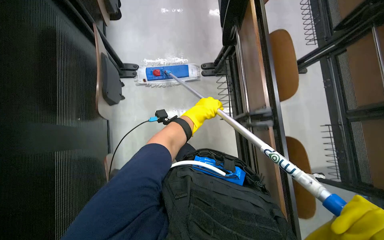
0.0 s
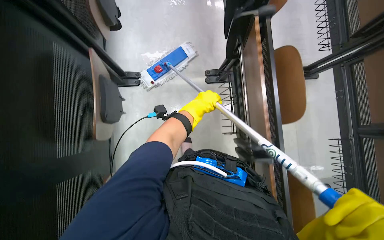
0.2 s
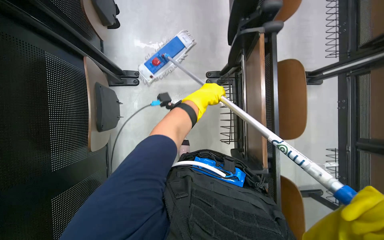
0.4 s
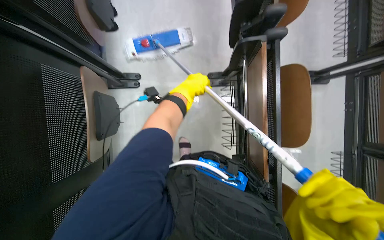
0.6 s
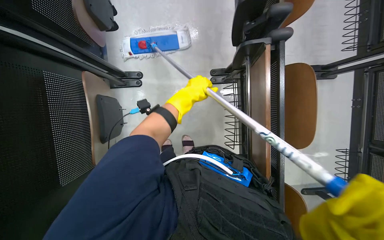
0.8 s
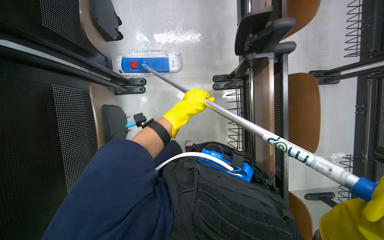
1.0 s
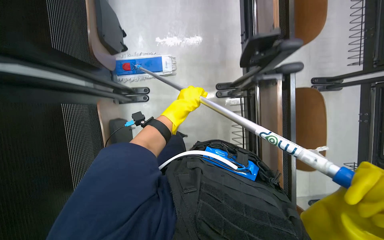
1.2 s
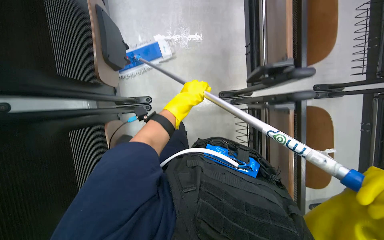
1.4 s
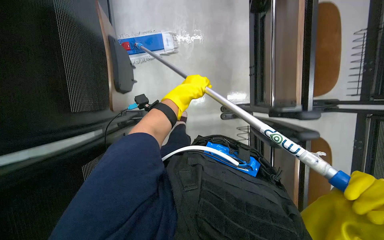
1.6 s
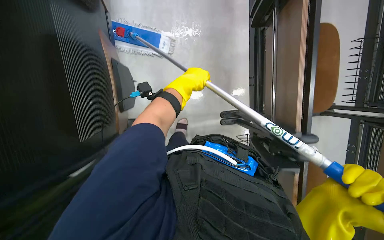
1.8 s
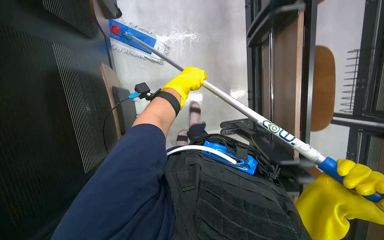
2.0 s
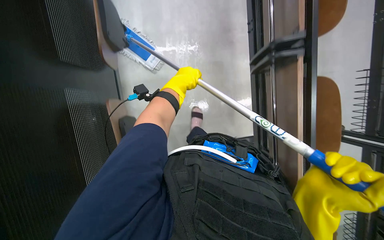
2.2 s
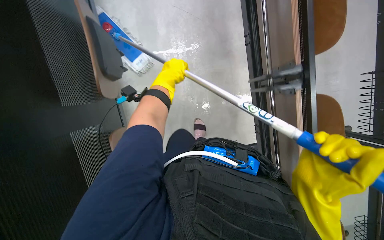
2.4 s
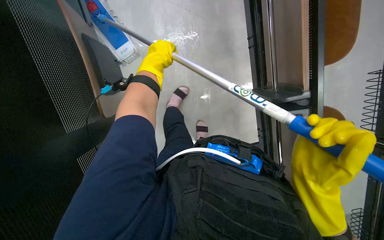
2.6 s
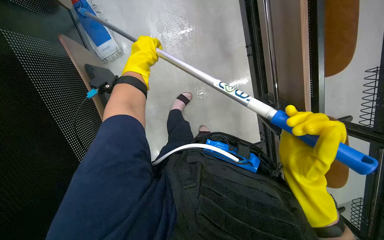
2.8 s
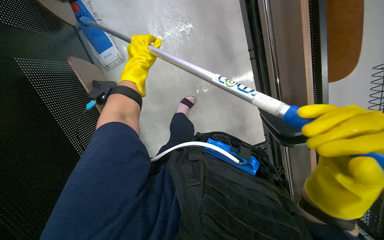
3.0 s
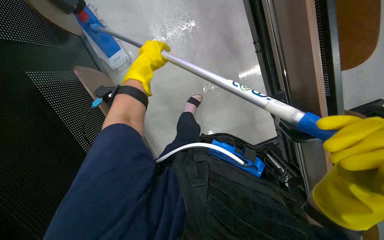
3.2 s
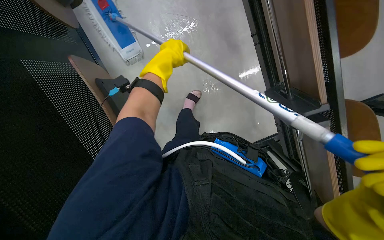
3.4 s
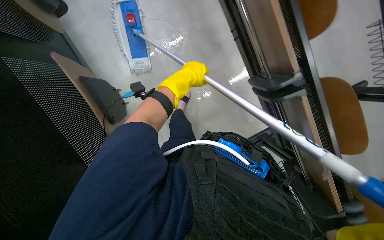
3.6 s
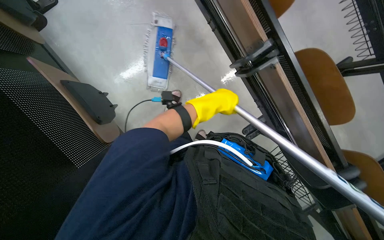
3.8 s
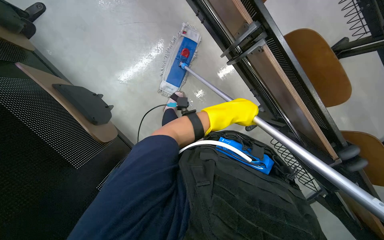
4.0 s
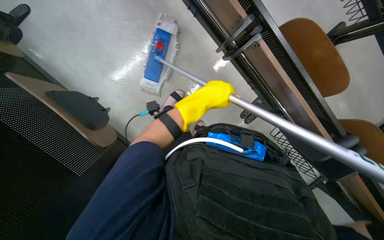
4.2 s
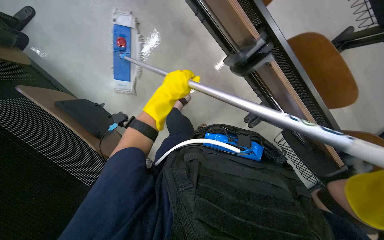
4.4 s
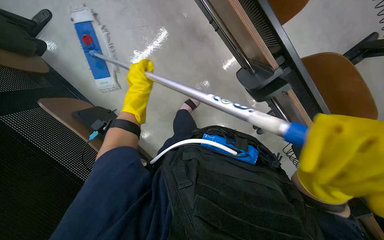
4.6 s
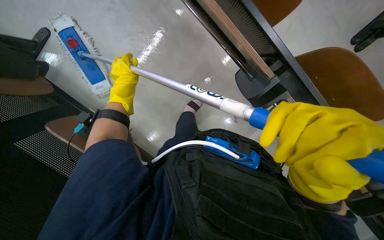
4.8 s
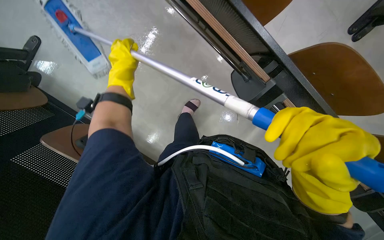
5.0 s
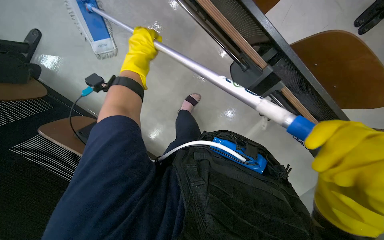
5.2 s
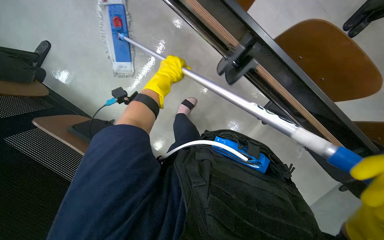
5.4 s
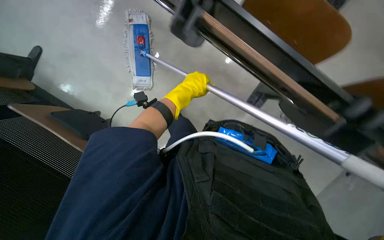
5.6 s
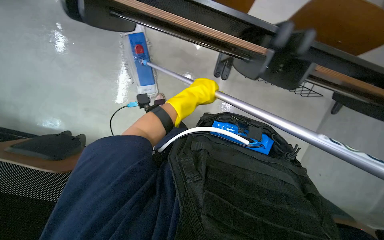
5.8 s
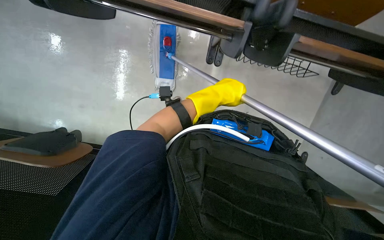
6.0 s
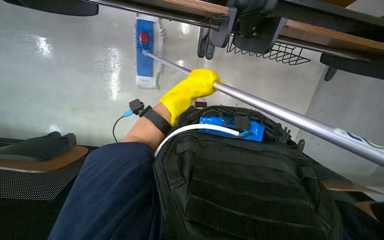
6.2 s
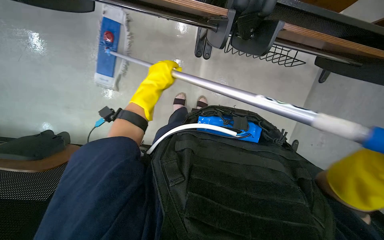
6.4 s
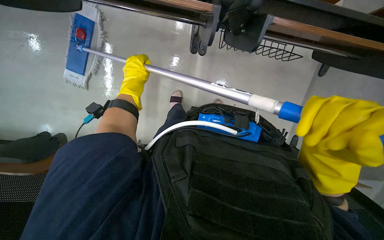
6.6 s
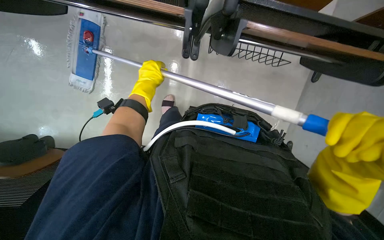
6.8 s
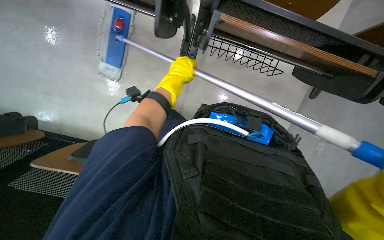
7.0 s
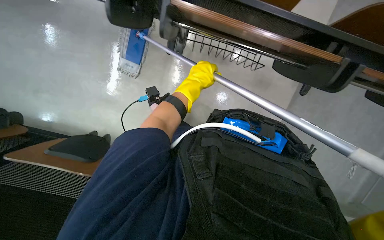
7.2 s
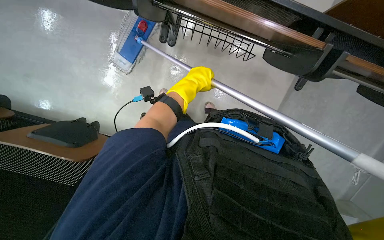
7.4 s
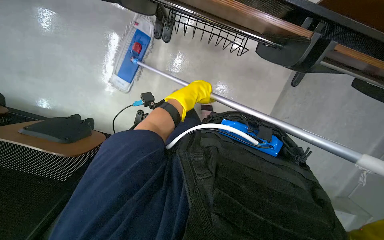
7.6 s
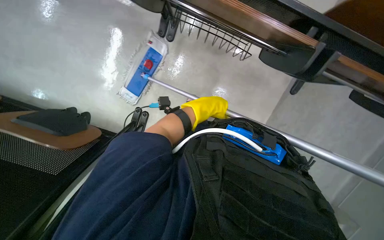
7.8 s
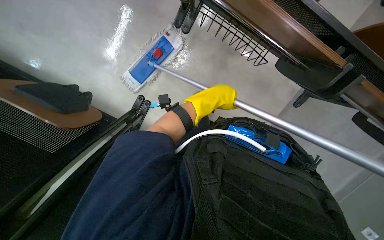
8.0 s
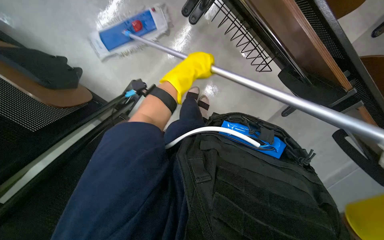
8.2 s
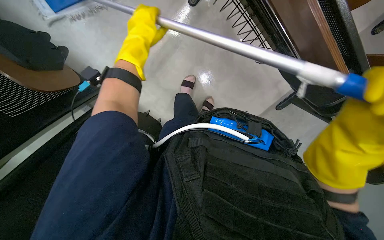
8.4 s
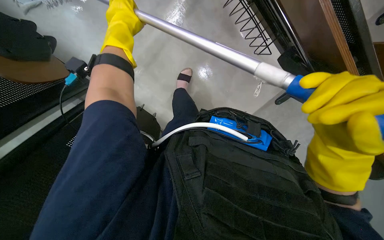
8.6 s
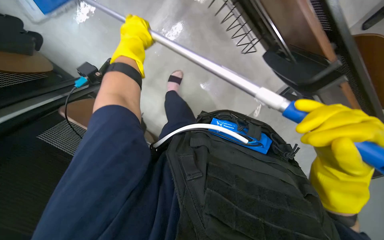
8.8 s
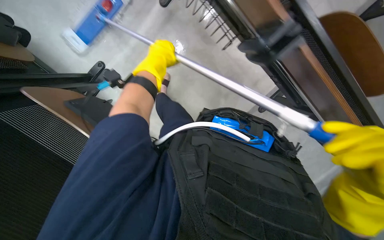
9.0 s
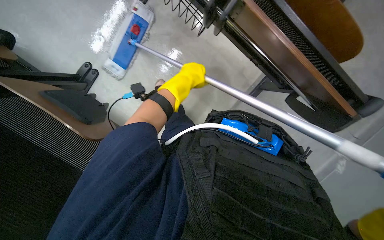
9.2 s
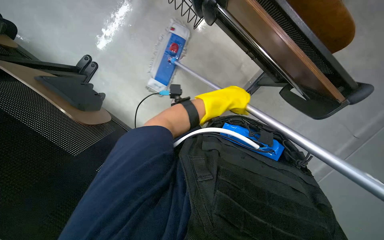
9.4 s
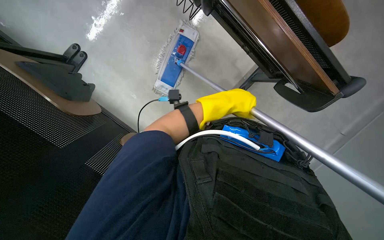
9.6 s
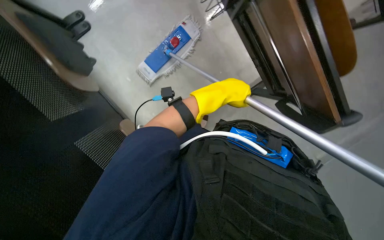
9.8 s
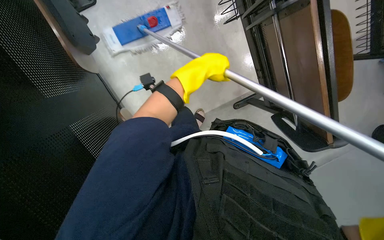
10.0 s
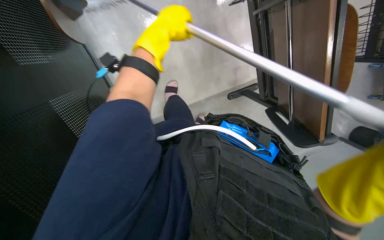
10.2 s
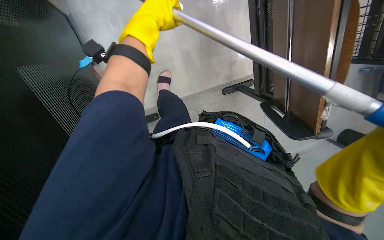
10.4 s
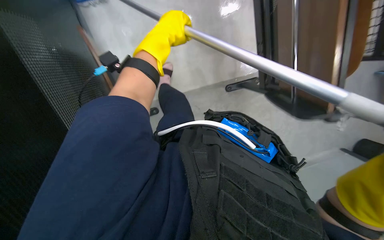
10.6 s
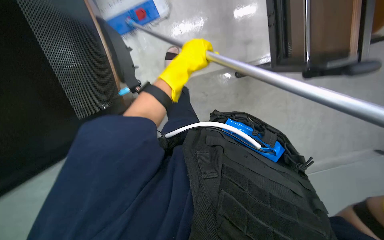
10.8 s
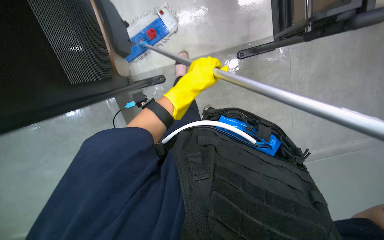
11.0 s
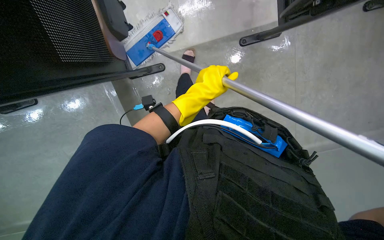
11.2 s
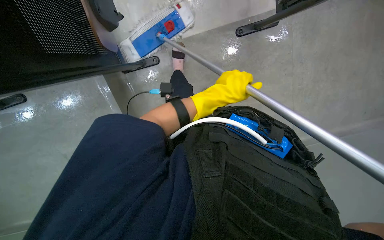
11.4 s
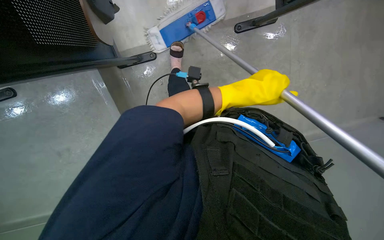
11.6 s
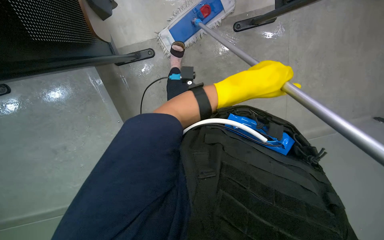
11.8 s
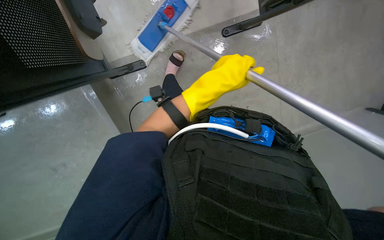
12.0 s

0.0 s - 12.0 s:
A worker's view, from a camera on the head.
Job: mopping floor.
The whole recording: Mopping floor with flat mop. The worker mops the floor with a flat mop, periodically cleaning the mop head in a bucket.
0.0 s - 1.6 s: The camera is carried roughly 70 cm. The view tips downward by some 15 degrees.
1.6 s - 3.0 s: The left hand travels up the picture and to the left by roughly 15 cm.
3.0 s - 4.4 s: The left hand shifts about 10 cm down the picture, and travels to the right and back again, approximately 20 cm each way.
4.4 s - 6.0 s: The left hand heads to the right, covering some 15 cm.
6.0 s - 7.6 s: The wearer's head swings about 15 degrees to the right. The view tips downward by about 15 degrees. The left hand moves about 20 cm to the left and comes back.
9.0 s - 10.4 s: The wearer looks roughly 15 degrees further downward. The left hand reaches roughly 15 cm to the right, then returns.
10.4 s - 12.0 s: The left hand travels to the right and down the picture by about 25 cm.

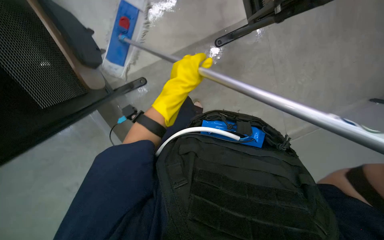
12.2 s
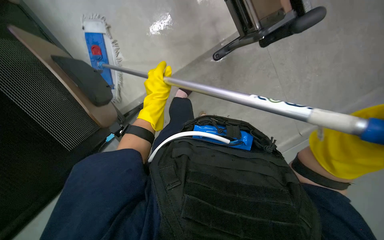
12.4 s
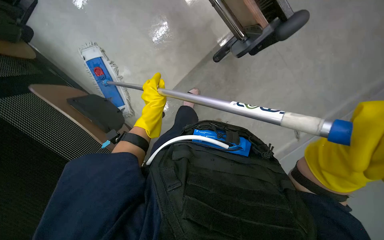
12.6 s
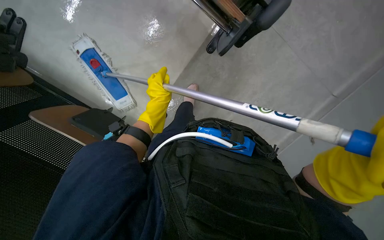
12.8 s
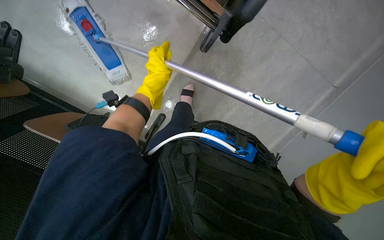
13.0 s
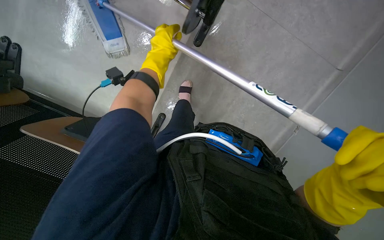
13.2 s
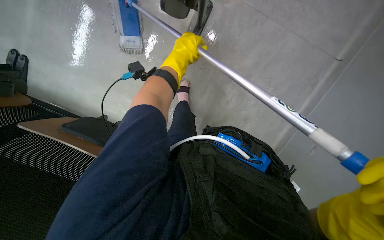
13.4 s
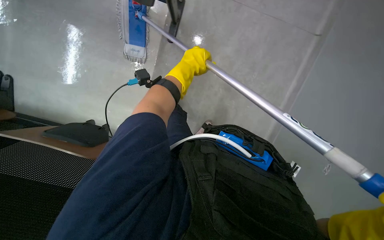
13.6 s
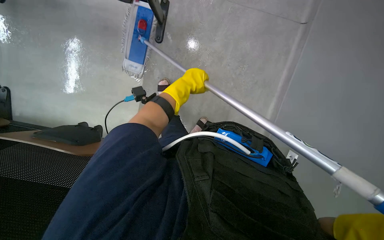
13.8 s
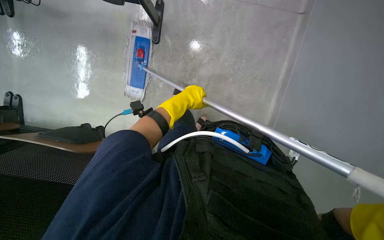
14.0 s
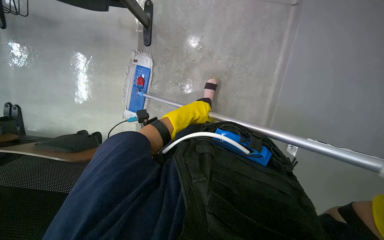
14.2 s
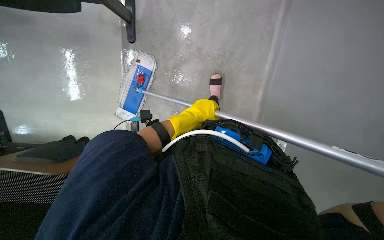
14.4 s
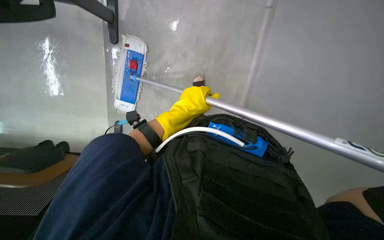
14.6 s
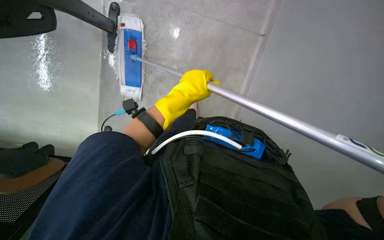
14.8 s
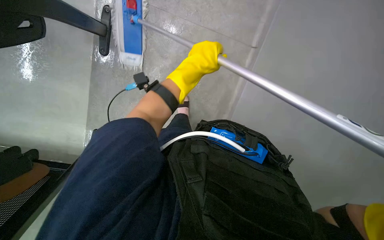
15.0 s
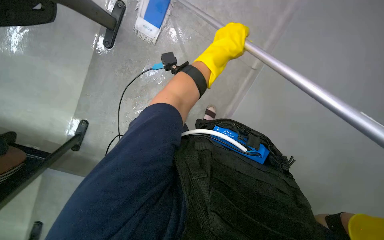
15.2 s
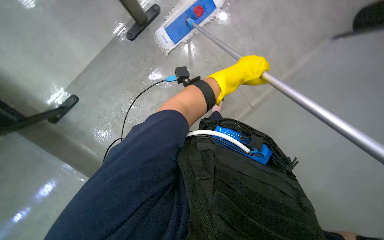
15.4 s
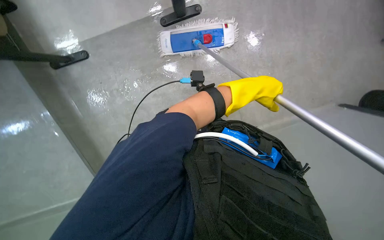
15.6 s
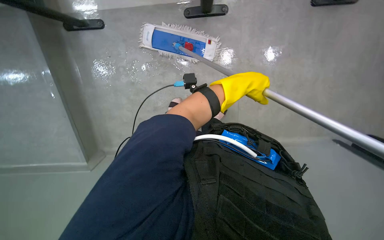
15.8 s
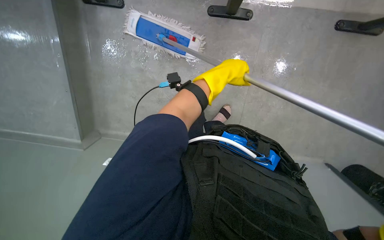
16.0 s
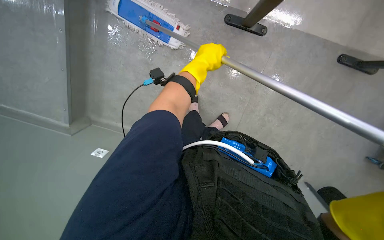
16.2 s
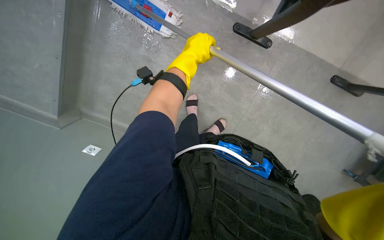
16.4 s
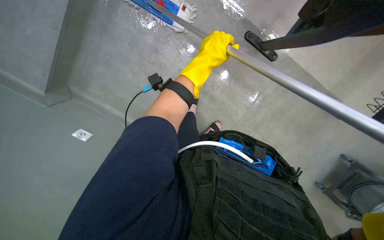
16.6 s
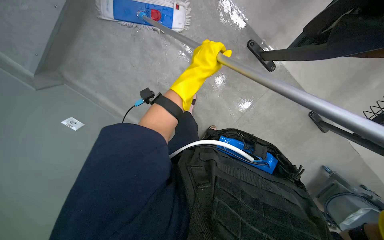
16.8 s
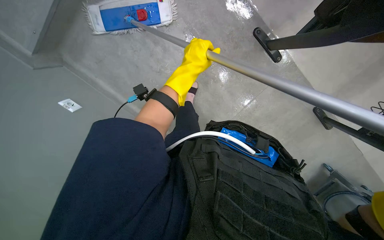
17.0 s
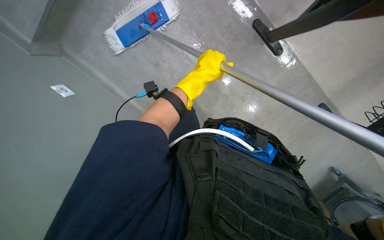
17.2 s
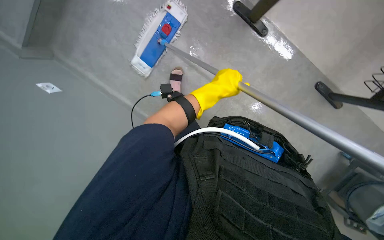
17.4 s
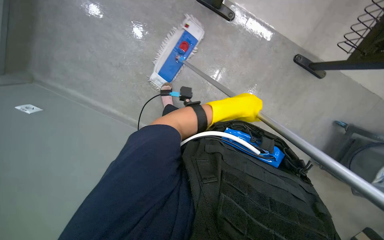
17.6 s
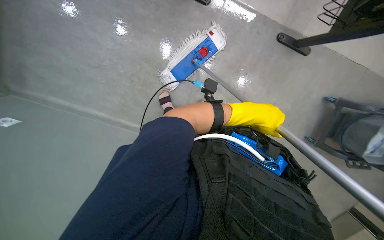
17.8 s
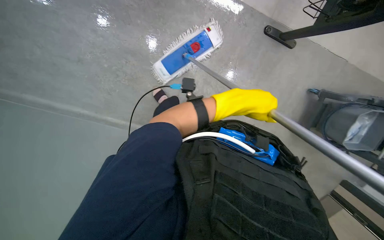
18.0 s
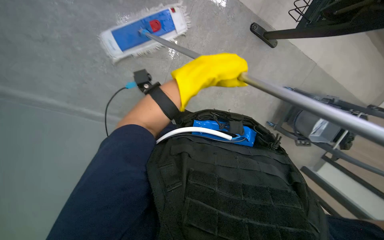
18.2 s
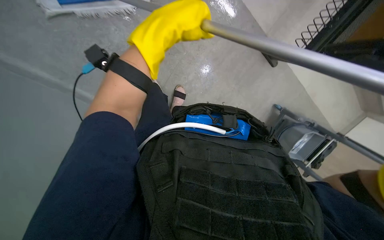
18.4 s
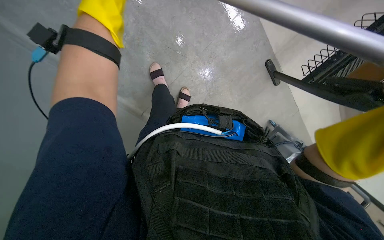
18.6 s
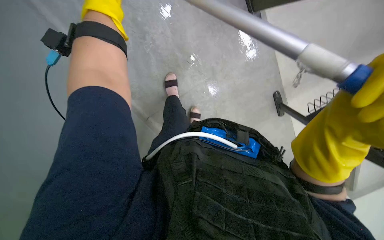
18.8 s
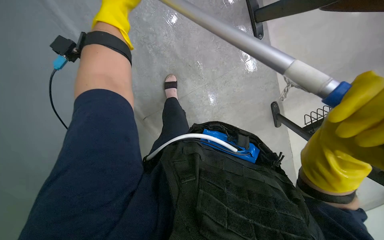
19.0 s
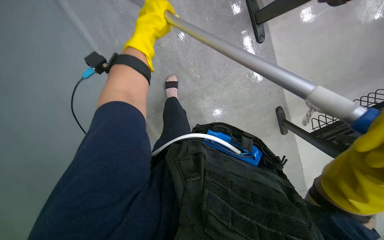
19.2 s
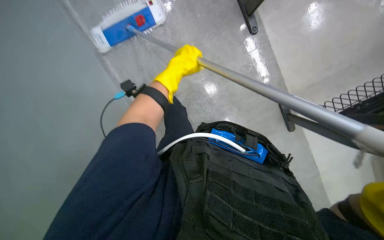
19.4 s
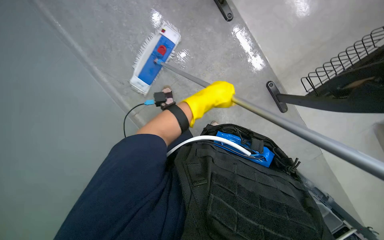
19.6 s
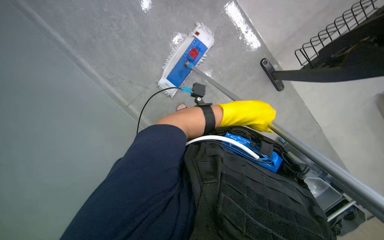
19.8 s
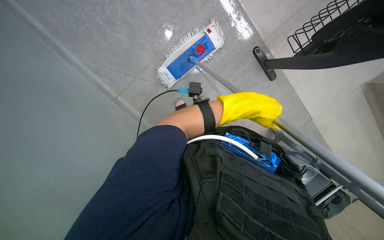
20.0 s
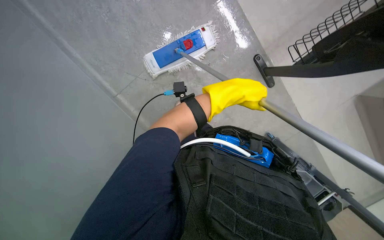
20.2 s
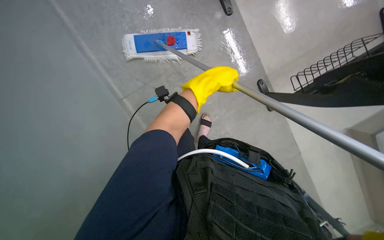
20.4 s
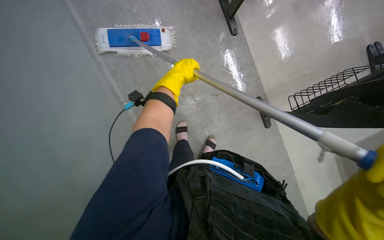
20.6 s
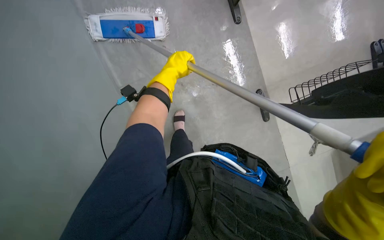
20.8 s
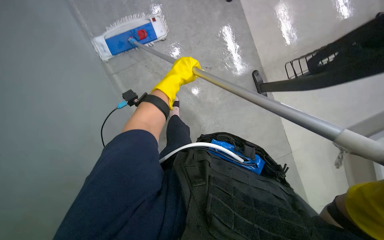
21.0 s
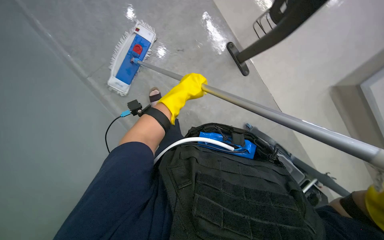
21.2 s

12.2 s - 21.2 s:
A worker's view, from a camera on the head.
Job: mopping floor.
The whole recording: Mopping floor with flat mop. The worker mops the floor with a flat mop, periodically cleaning the mop head in a bucket.
13.8 s - 15.2 s: The left hand is displaced to the right and up the picture by roughly 15 cm.
16.6 s - 18.2 s: The wearer looks roughly 15 degrees further downward. The left hand goes to the right and returns, about 10 cm each way.
19.8 s - 21.2 s: The left hand goes some 25 cm to the left.
